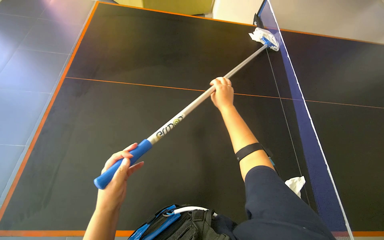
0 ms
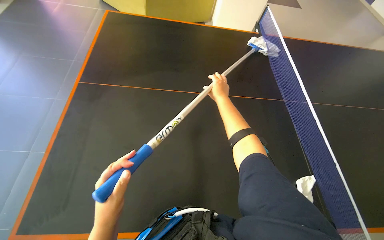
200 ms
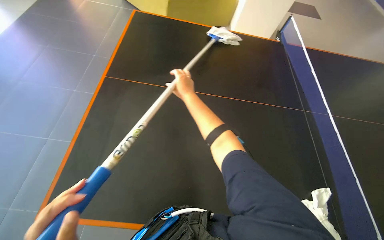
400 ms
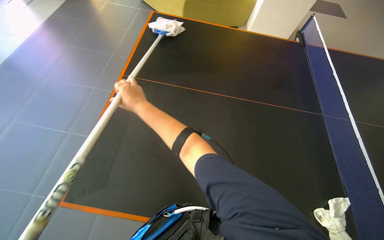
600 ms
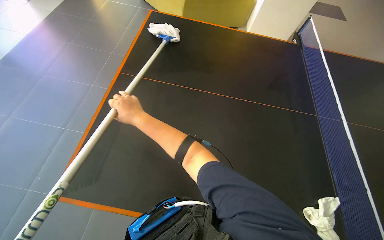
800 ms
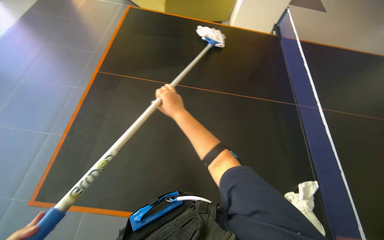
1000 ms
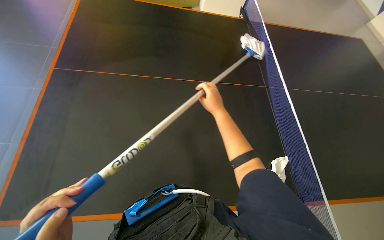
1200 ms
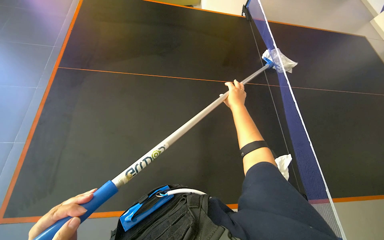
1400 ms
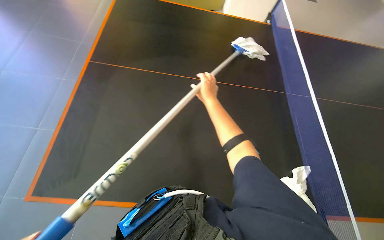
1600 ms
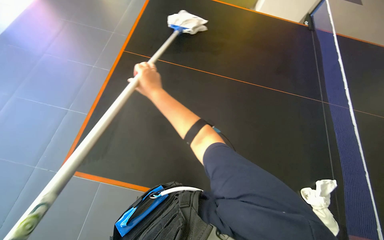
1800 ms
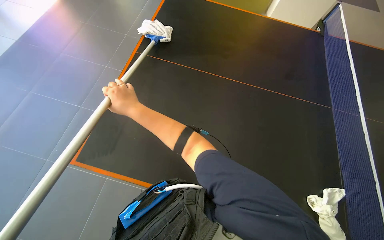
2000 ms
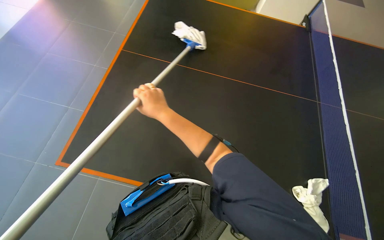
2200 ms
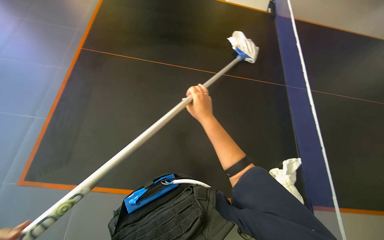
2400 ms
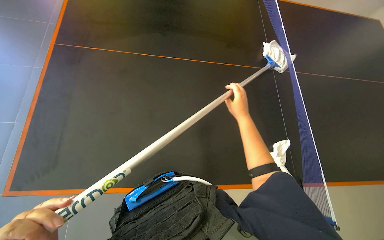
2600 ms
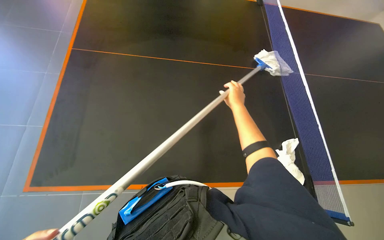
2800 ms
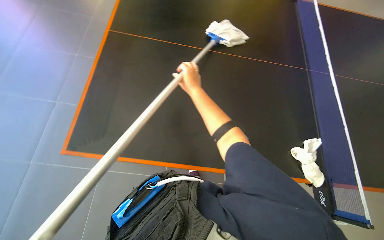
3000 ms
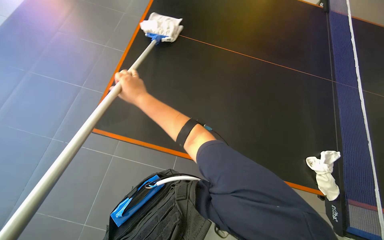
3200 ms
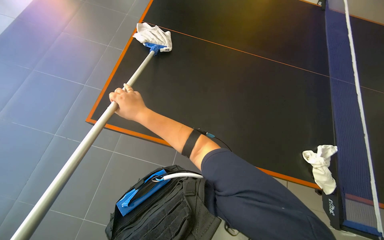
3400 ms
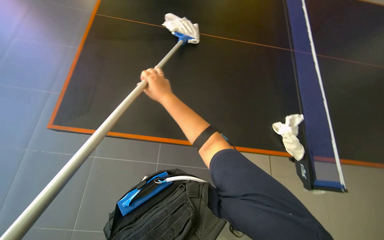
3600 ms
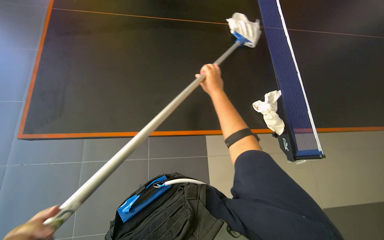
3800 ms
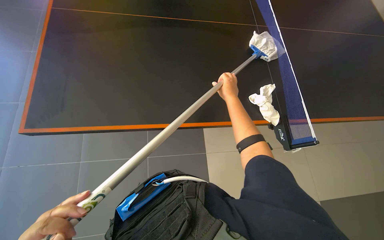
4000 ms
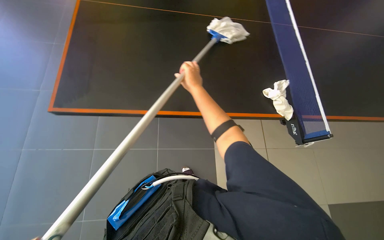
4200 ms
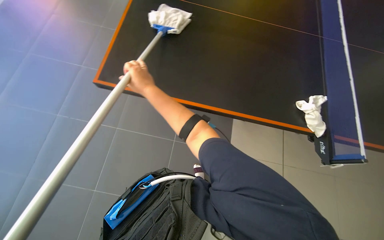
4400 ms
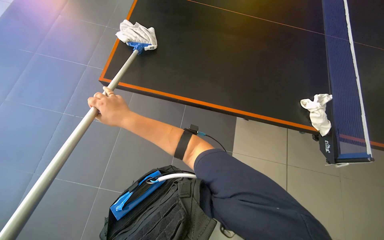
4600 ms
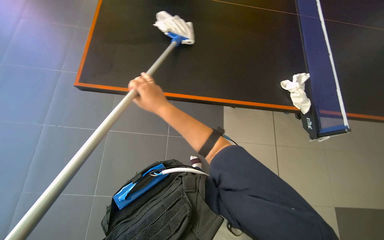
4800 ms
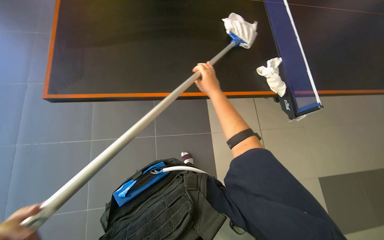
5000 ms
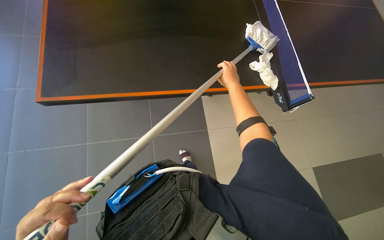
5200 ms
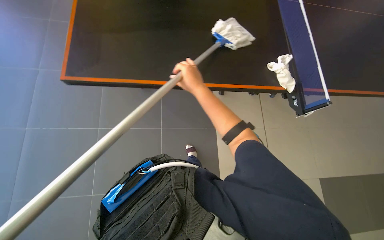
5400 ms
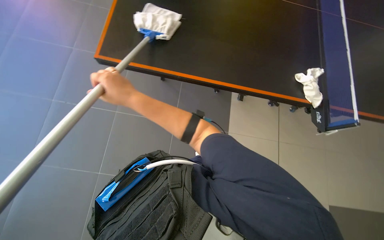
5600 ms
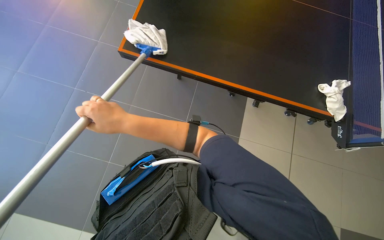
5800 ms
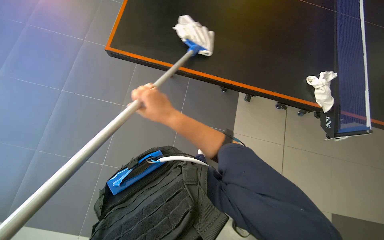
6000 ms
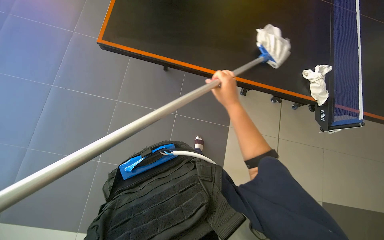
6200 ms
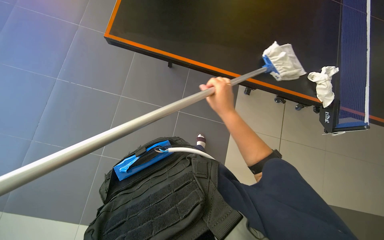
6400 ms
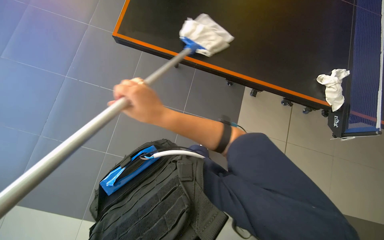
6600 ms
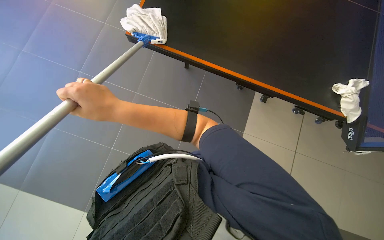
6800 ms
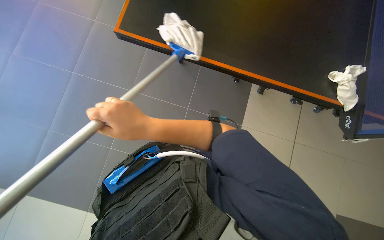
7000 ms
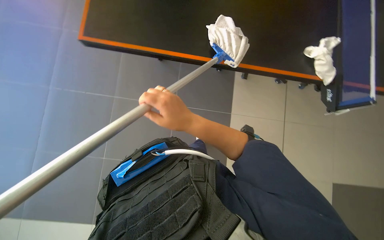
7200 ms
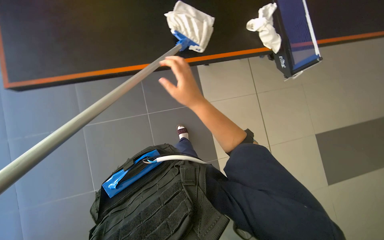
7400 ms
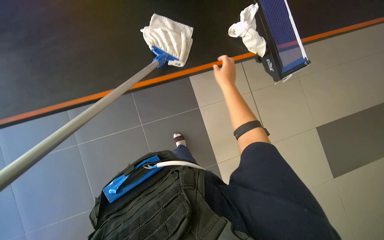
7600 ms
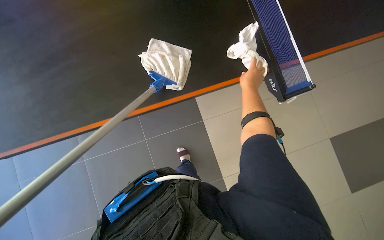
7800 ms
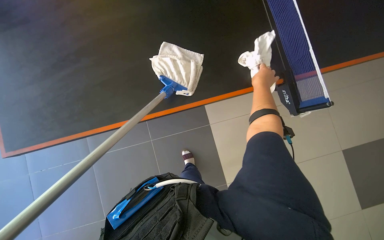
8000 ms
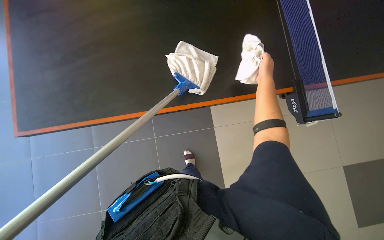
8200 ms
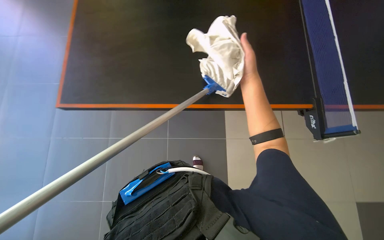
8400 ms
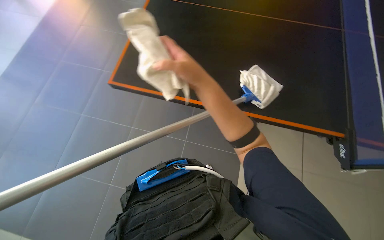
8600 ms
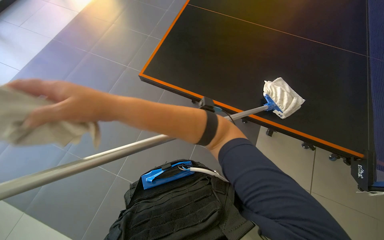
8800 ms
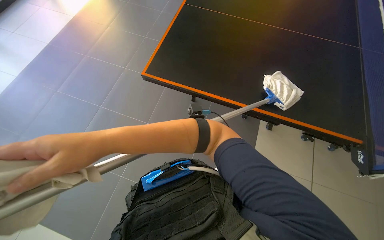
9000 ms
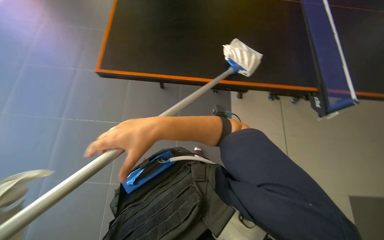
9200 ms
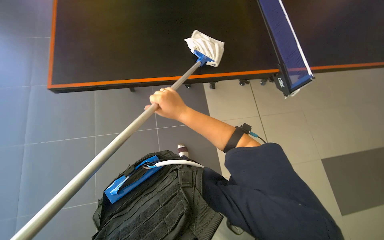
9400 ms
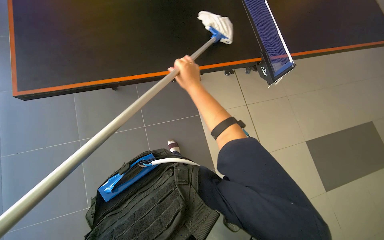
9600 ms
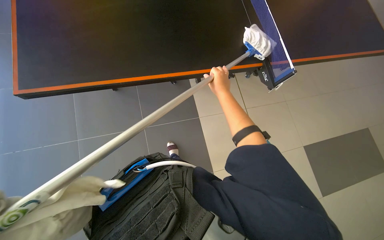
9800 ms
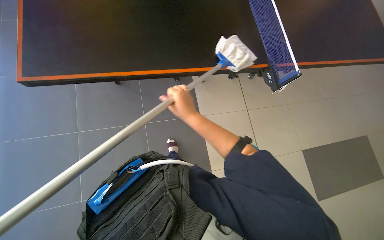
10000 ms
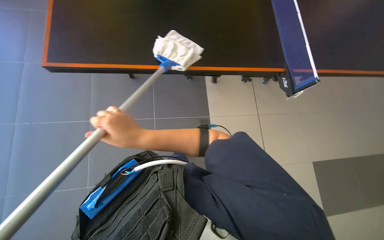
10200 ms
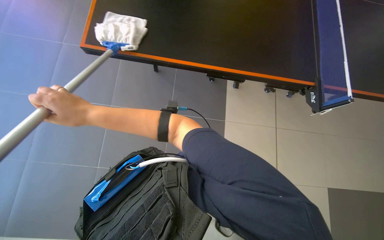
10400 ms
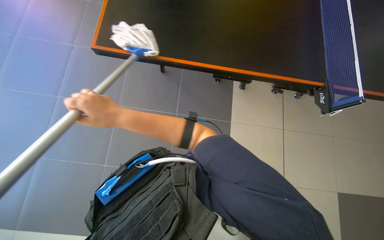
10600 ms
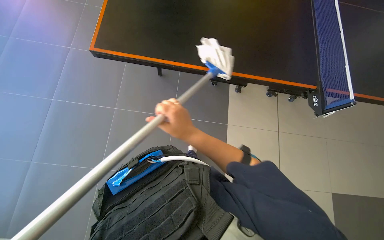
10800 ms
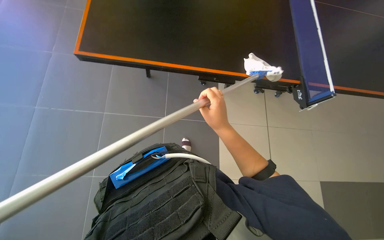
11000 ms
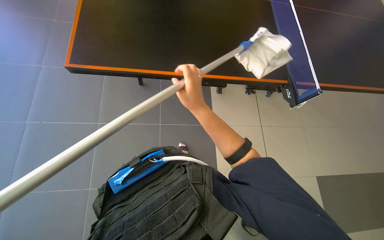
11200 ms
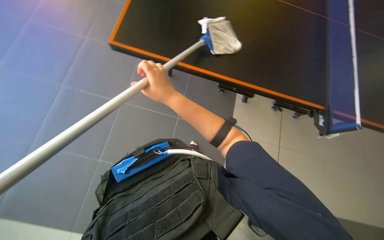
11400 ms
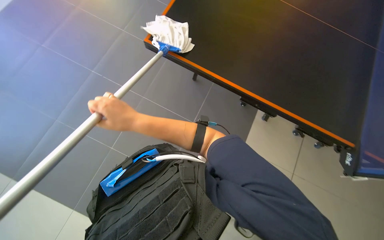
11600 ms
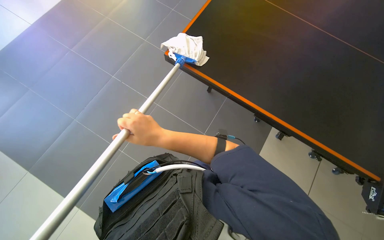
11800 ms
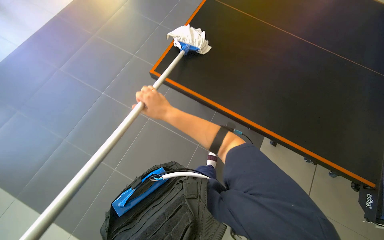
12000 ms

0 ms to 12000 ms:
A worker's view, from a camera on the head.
Job: wiping surfaces.
The whole recording: Cleaning table surface with mop. The worker cleans the black table surface using a mop-like tool.
3000 ms to 4400 ms: The right hand swings left and right, some 25 cm each way, with 2 reversals.
4400 ms to 6000 ms: The right hand moves left and right over roughly 30 cm, changing direction 2 times.
6000 ms to 7600 ms: The scene rotates counterclockwise by about 30 degrees.
7600 ms to 9000 ms: The head turns to the left by about 35 degrees.
9000 ms to 10400 ms: The head turns to the right by some 30 degrees. The view tilts some 15 degrees downward.
10400 ms to 12000 ms: The wearer looks roughly 35 degrees further to the left.

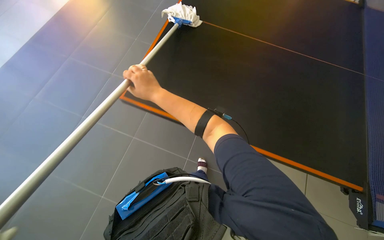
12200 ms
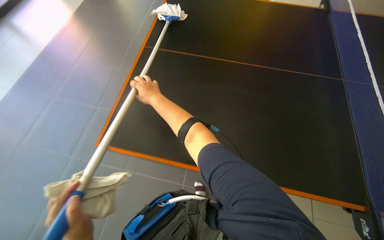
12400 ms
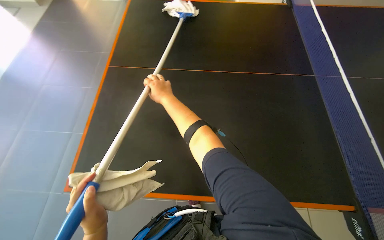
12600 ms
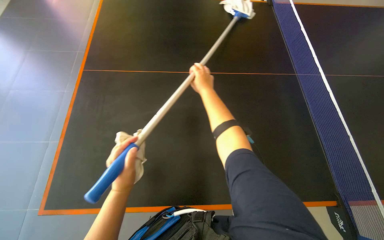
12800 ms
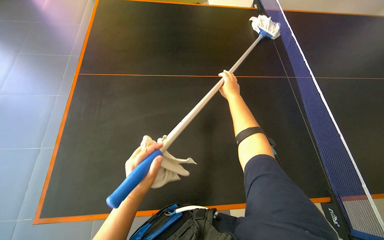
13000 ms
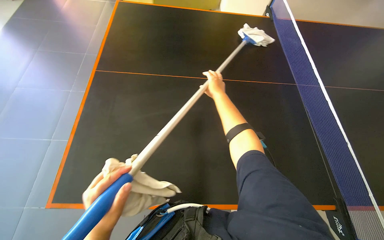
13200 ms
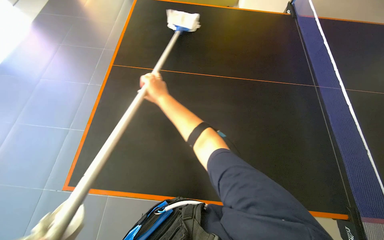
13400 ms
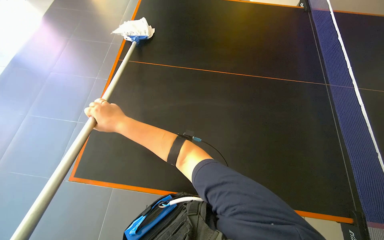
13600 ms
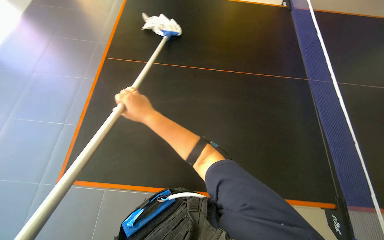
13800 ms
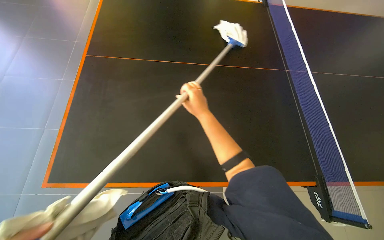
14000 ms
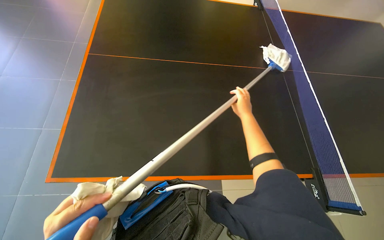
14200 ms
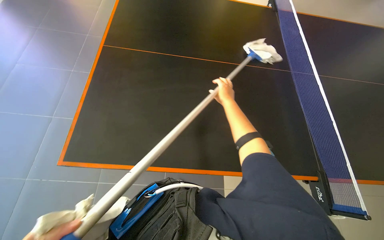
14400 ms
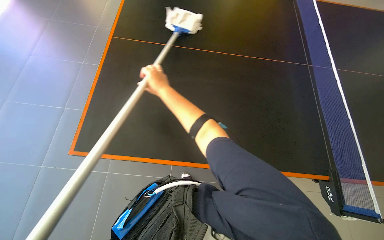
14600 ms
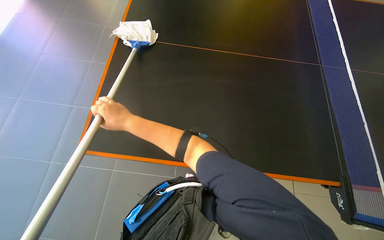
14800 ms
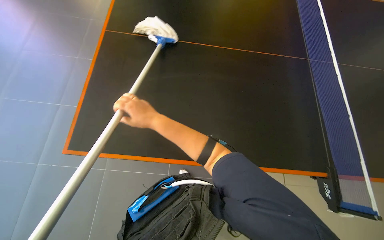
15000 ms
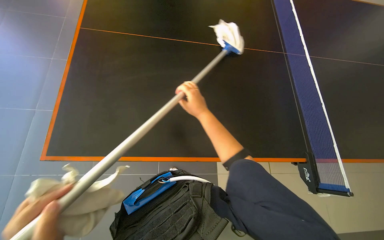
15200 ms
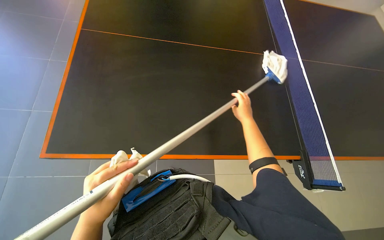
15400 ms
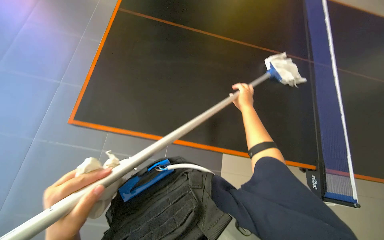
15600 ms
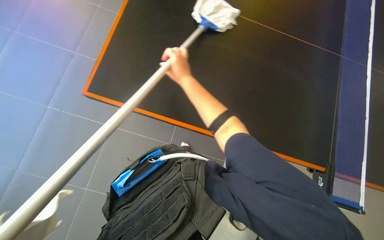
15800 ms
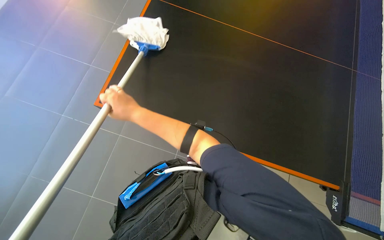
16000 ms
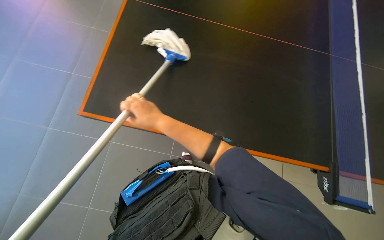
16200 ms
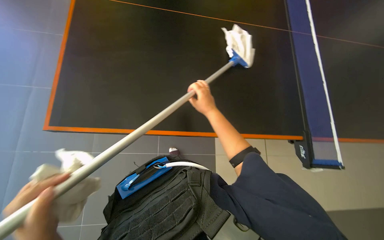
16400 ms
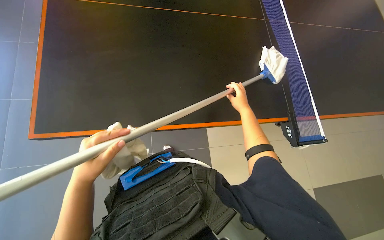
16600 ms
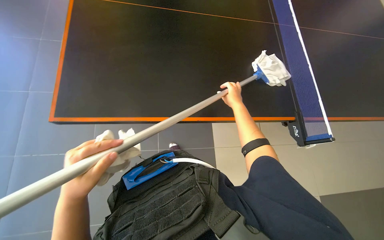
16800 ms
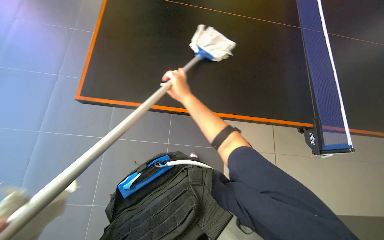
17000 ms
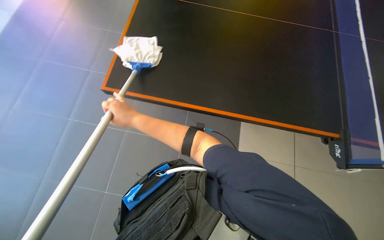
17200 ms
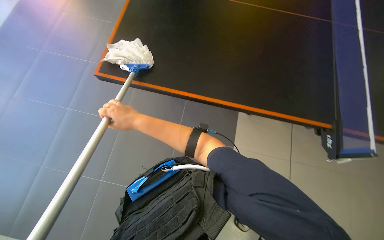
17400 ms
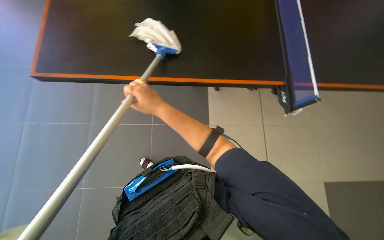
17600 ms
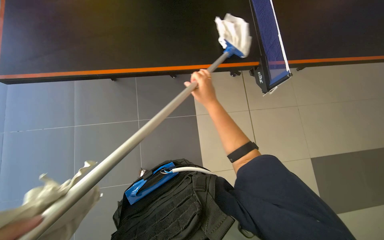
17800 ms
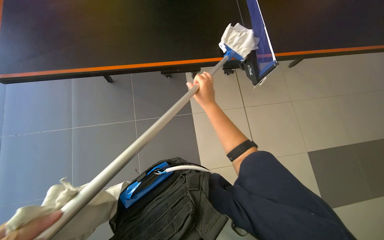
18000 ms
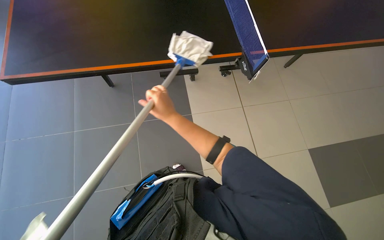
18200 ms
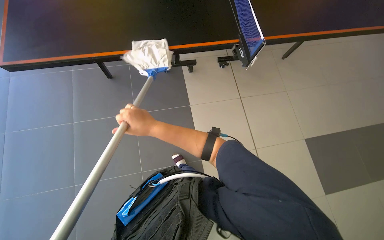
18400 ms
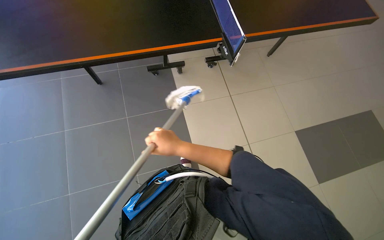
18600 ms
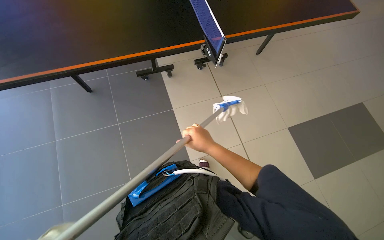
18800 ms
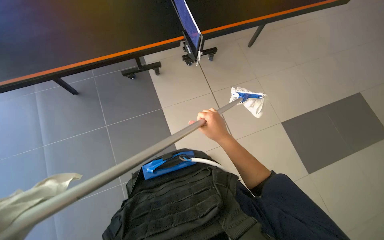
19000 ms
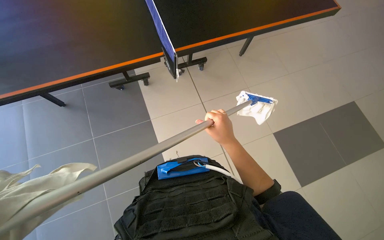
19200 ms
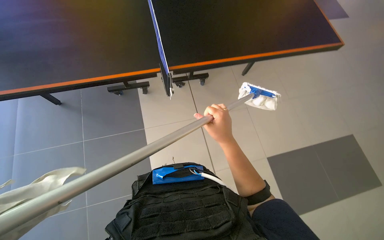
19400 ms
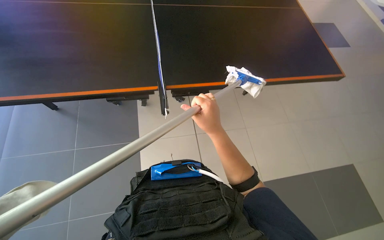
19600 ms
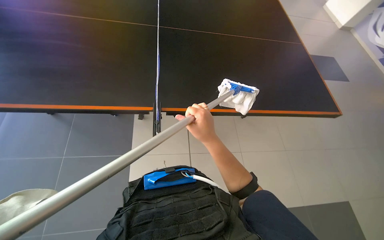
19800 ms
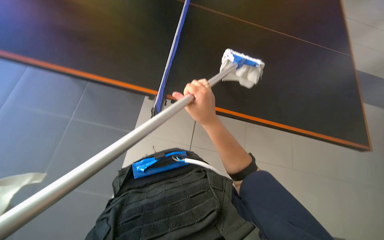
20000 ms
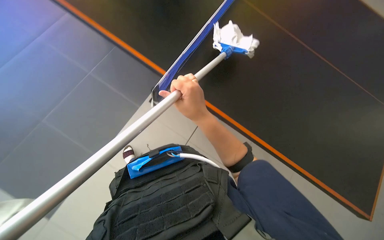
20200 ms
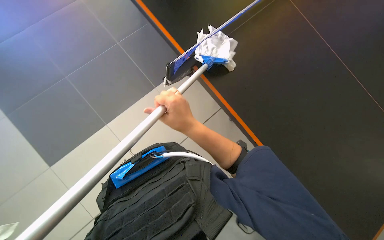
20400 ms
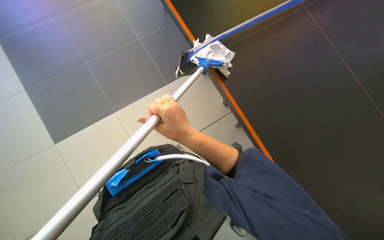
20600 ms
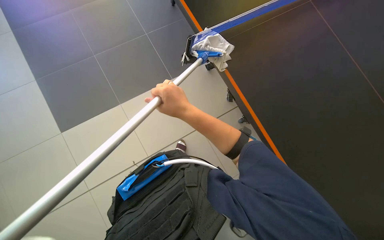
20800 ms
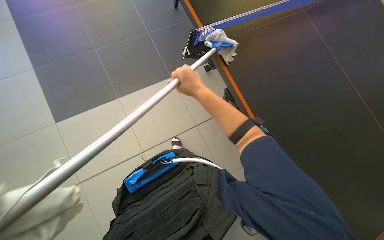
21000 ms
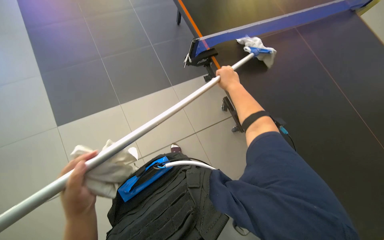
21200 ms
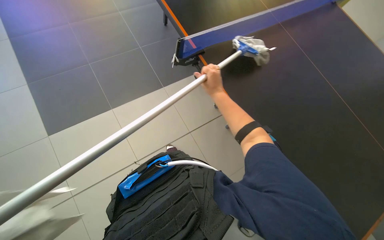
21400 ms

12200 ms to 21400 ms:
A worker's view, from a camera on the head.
Job: wiping surfaces.
The whole recording: Cleaning table surface with mop. The worker cleans the black table surface using a mop-like tool.
12200 ms to 13800 ms: The right hand swings left and right, about 35 cm each way, with 2 reversals.
13800 ms to 15200 ms: The right hand swings left and right, approximately 35 cm each way, with 2 reversals.
18400 ms to 19800 ms: The camera pitches upward, by roughly 10 degrees. The right hand travels to the right by roughly 35 cm.
19800 ms to 21400 ms: The right hand travels farther from the camera by roughly 25 cm.
